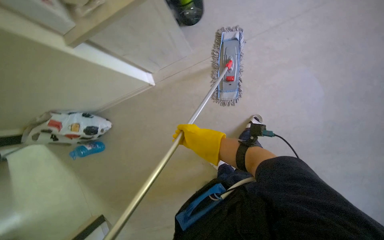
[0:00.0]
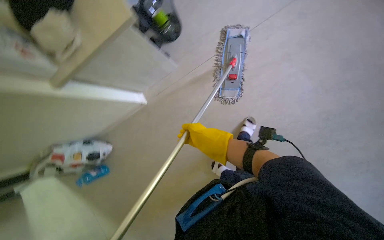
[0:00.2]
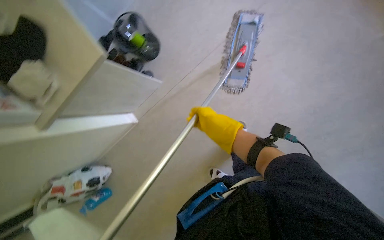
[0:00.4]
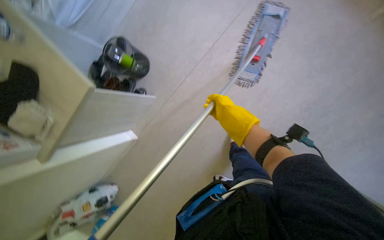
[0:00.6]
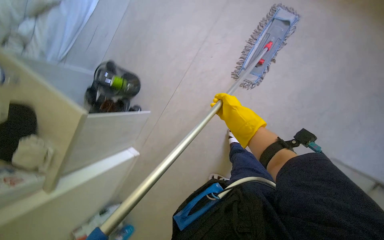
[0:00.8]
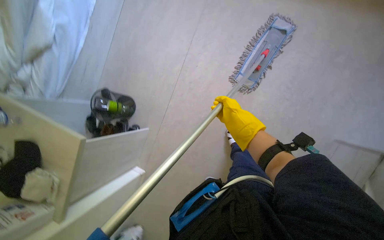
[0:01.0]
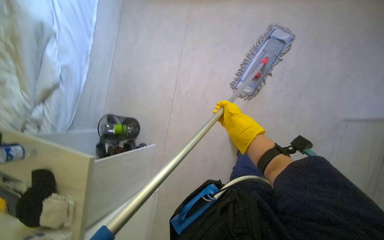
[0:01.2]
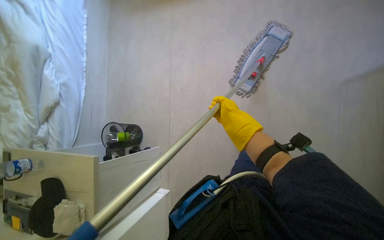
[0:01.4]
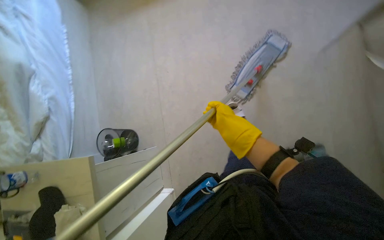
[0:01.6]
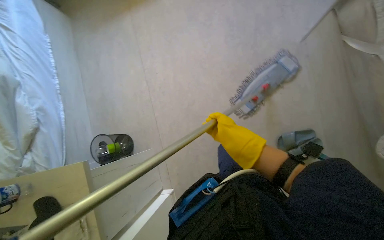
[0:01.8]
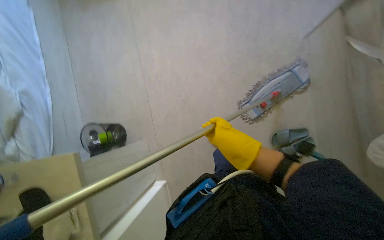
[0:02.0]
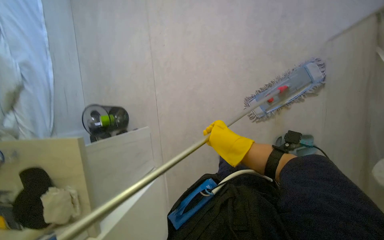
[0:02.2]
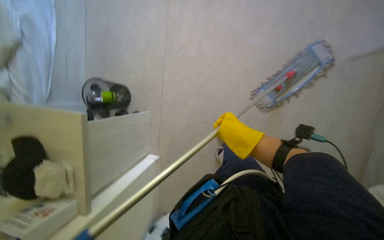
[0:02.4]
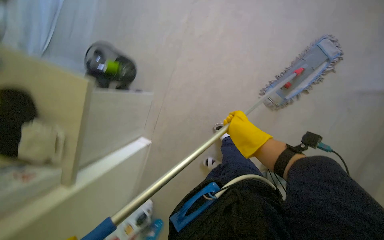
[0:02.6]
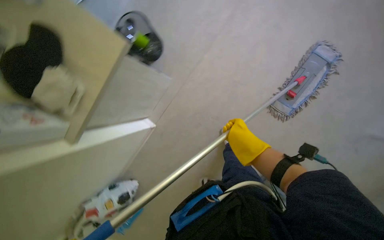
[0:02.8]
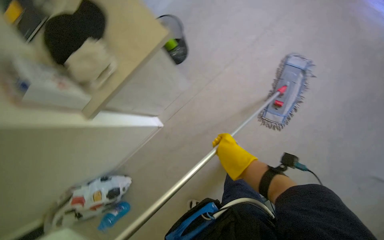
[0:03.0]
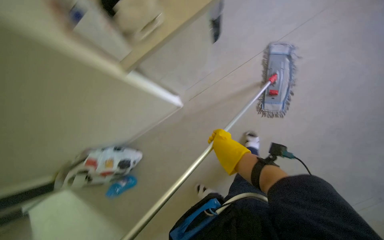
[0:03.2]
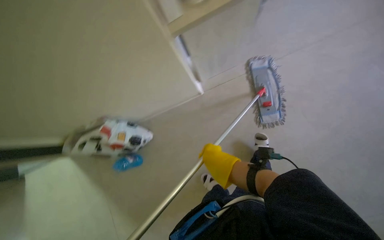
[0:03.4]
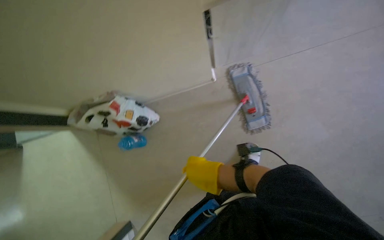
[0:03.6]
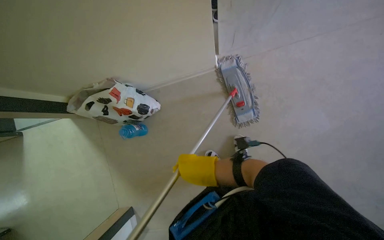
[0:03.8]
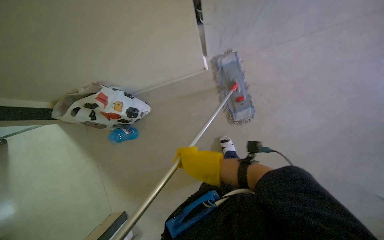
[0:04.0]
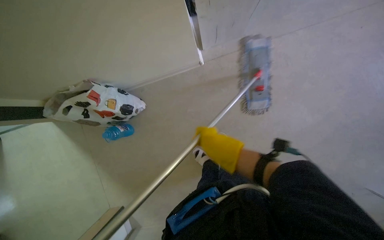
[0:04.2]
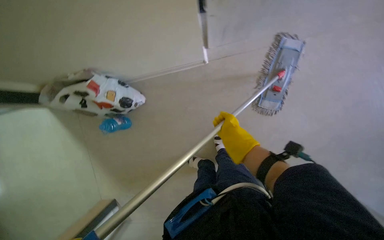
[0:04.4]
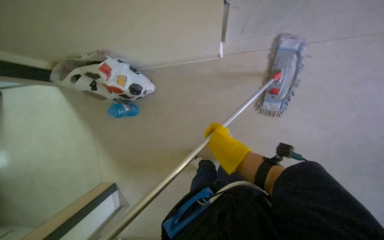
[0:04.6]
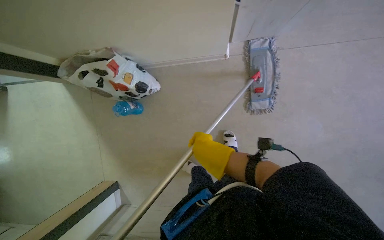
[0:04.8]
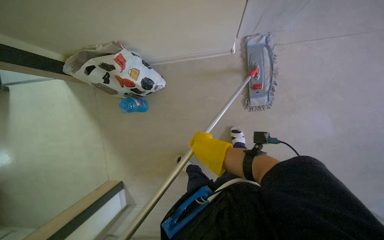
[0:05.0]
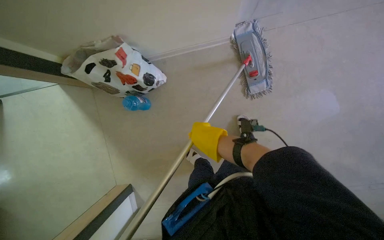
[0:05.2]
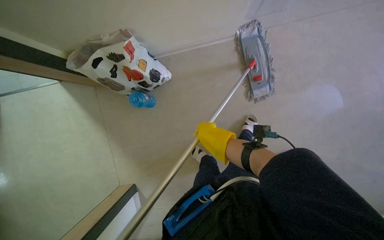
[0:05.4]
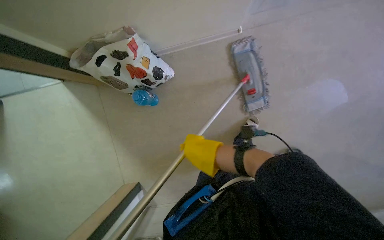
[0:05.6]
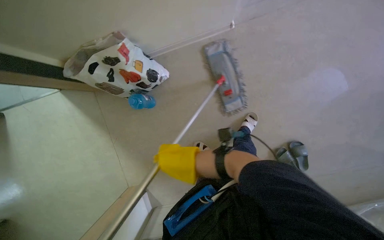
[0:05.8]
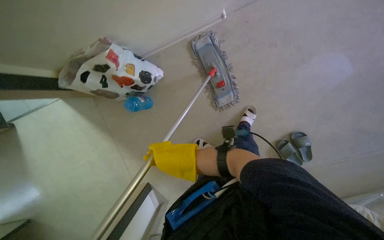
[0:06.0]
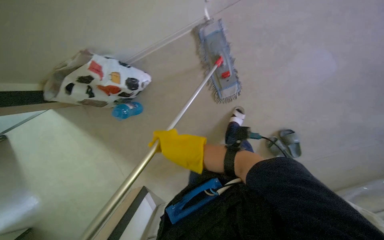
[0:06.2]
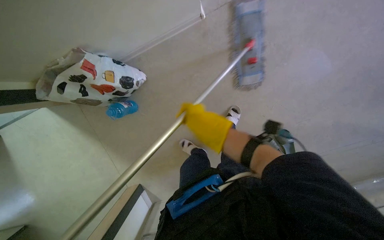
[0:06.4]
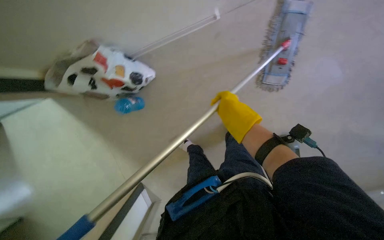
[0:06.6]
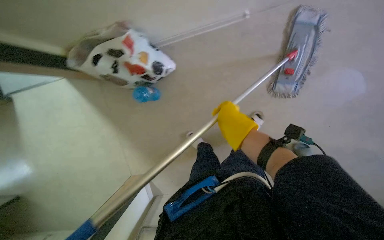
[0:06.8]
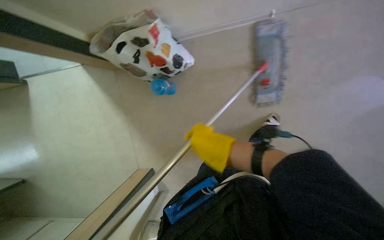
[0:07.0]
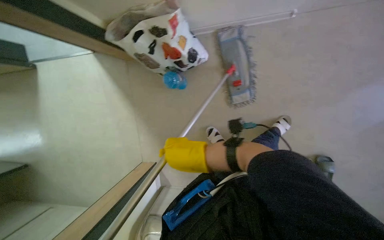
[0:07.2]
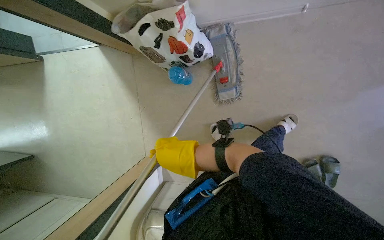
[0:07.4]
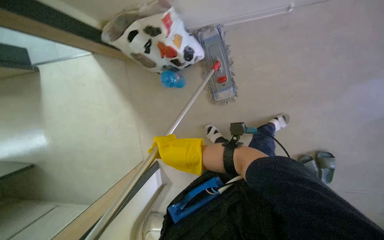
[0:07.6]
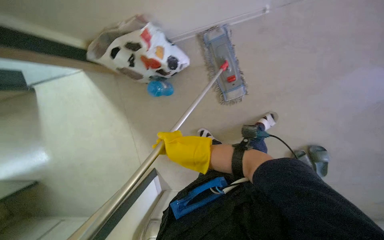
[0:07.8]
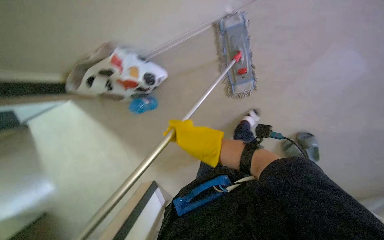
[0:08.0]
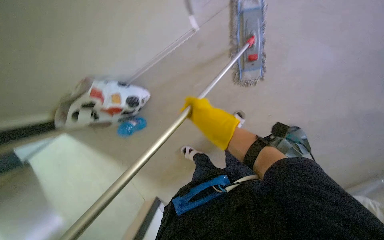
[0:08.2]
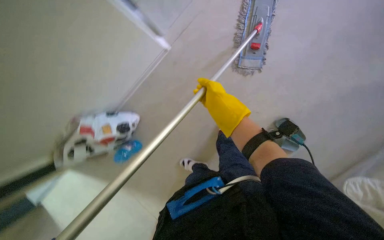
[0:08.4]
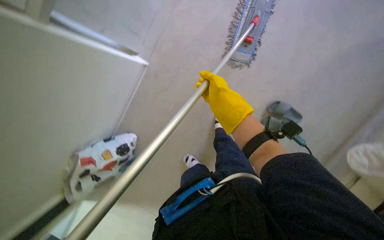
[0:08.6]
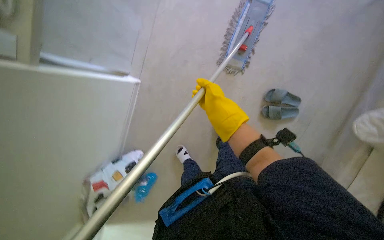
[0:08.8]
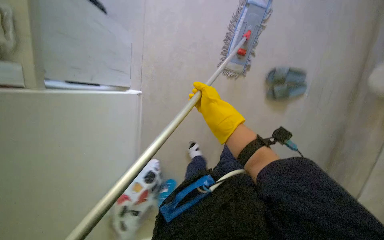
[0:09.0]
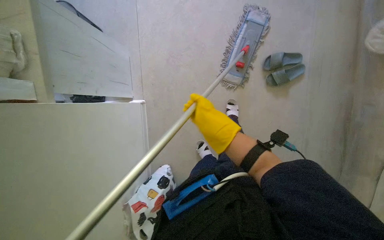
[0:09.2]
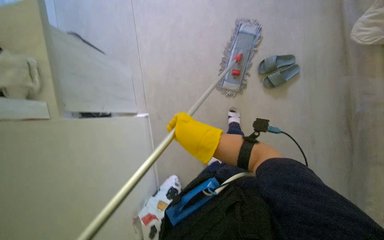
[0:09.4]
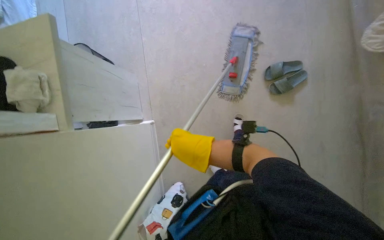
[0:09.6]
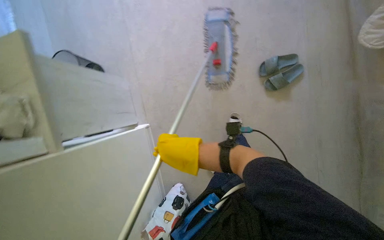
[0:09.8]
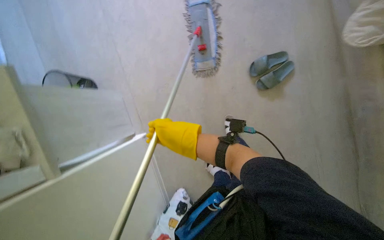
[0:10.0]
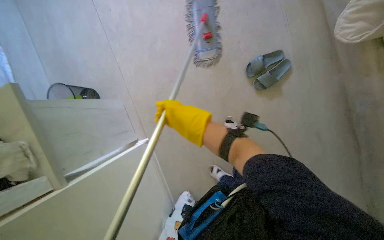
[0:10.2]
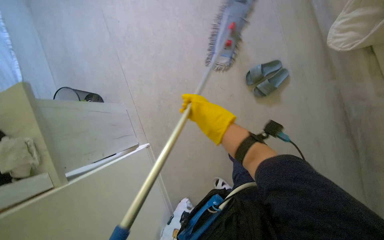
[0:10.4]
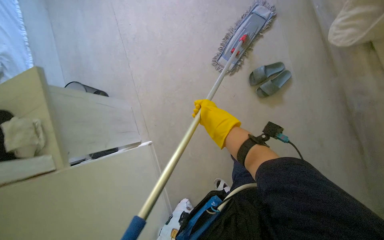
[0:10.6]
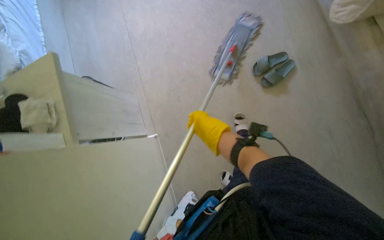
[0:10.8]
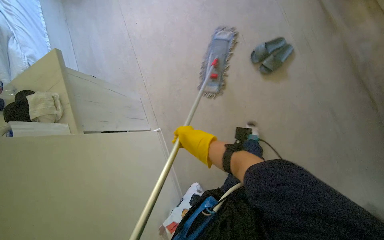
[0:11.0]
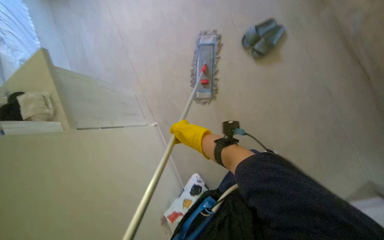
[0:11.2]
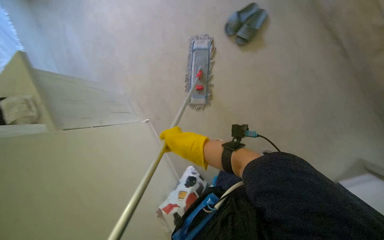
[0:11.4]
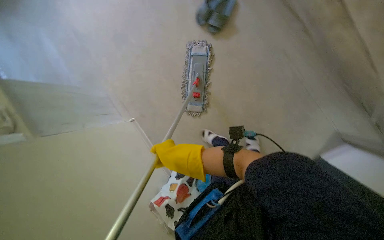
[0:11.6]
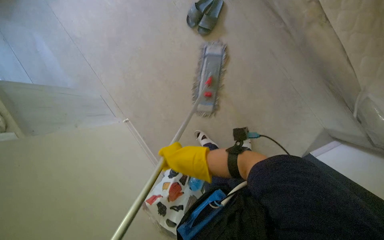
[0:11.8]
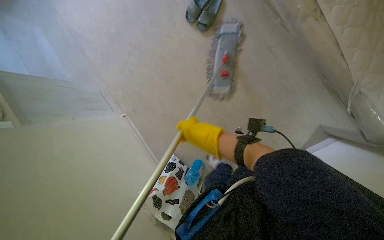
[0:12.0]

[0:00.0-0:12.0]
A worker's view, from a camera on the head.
Job: mopping floor.
The whole recording: Mopping apartment floor. The worker mops the apartment floor with a flat mop, changing the mop head as needed.
0:00.0 to 0:01.6: The camera pitches upward, by about 20 degrees. Everything in view rotates some 70 degrees counterclockwise.
0:01.6 to 0:03.0: The view tilts some 15 degrees downward. The right hand is displaced down the picture by about 20 cm.
0:03.0 to 0:04.4: The view tilts roughly 20 degrees downward. The right hand goes nearer and farther, about 15 cm each way, reversing 2 times.
0:04.4 to 0:06.0: The right hand moves to the left and down the picture, roughly 50 cm.
0:06.0 to 0:07.6: The right hand travels to the right and back again, some 15 cm each way.
0:07.6 to 0:09.0: The camera travels some 50 cm. The view tips upward by about 15 degrees. Everything in view rotates approximately 65 degrees counterclockwise.
0:09.0 to 0:10.4: The right hand swings nearer and farther, approximately 15 cm each way, with 2 reversals.
0:10.4 to 0:12.0: The camera is carried about 40 cm. The wearer looks about 15 degrees further upward.

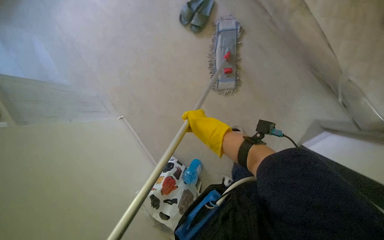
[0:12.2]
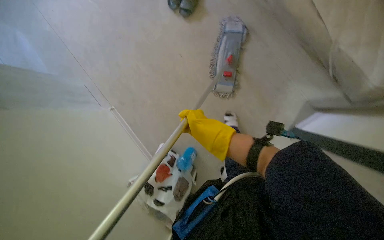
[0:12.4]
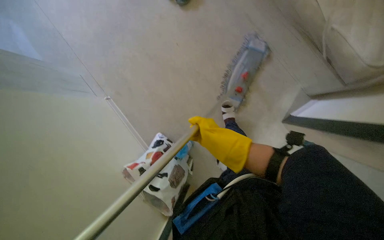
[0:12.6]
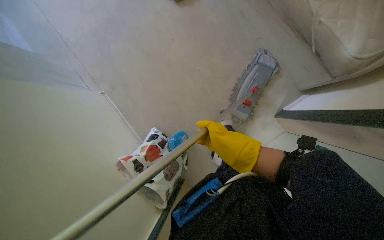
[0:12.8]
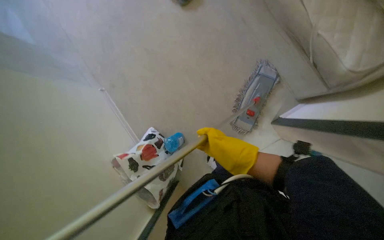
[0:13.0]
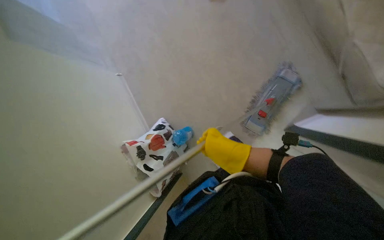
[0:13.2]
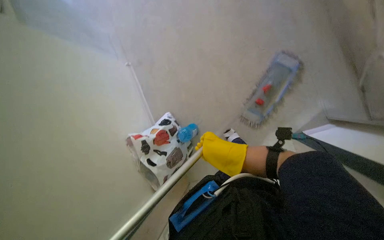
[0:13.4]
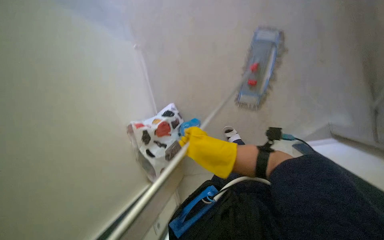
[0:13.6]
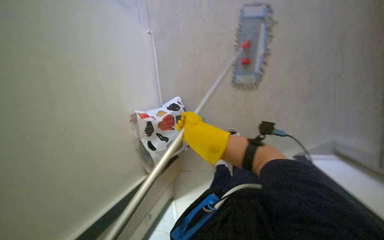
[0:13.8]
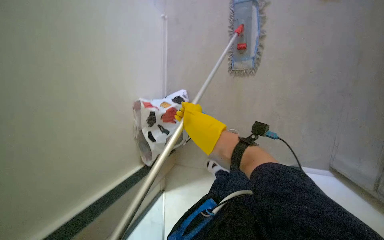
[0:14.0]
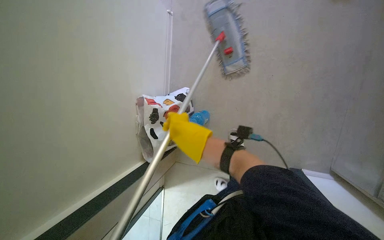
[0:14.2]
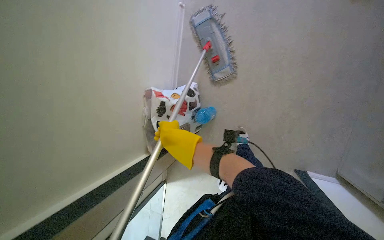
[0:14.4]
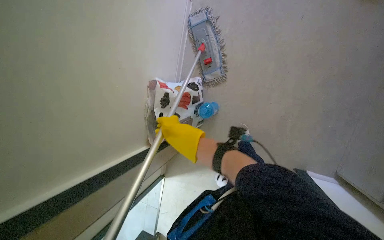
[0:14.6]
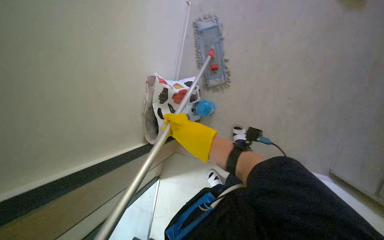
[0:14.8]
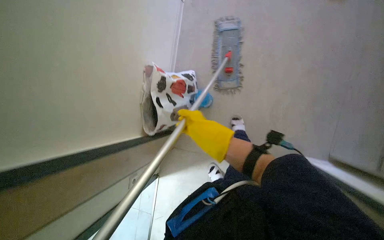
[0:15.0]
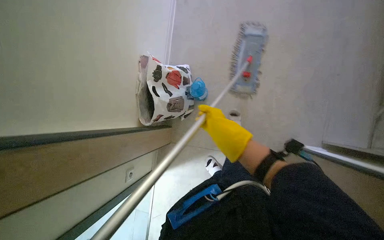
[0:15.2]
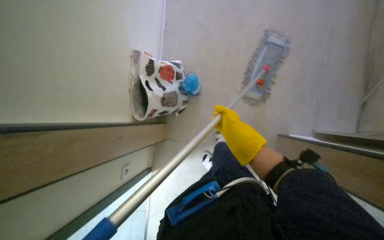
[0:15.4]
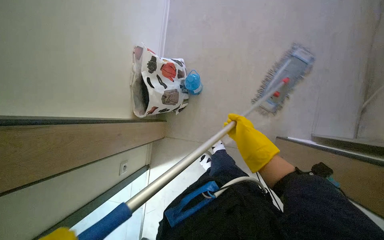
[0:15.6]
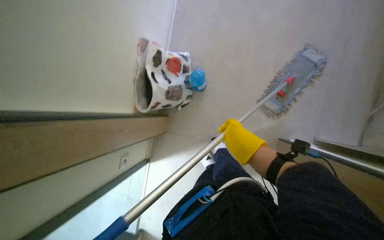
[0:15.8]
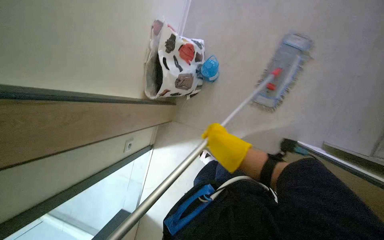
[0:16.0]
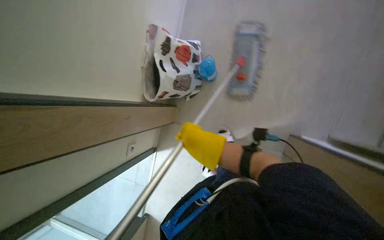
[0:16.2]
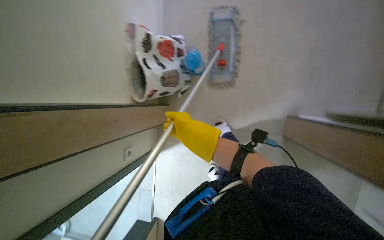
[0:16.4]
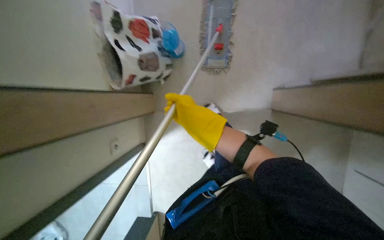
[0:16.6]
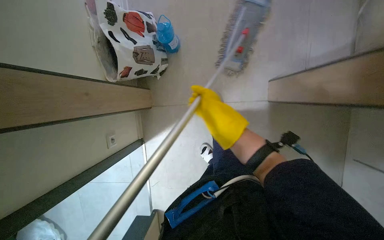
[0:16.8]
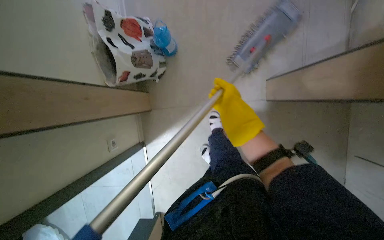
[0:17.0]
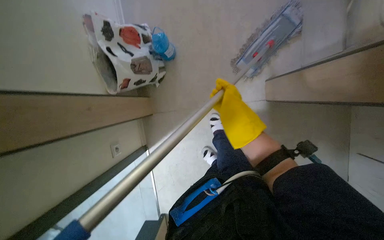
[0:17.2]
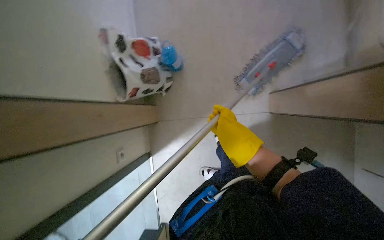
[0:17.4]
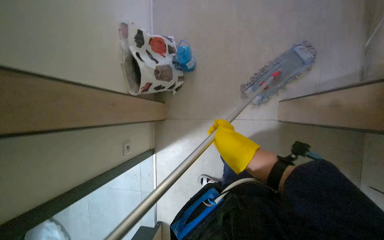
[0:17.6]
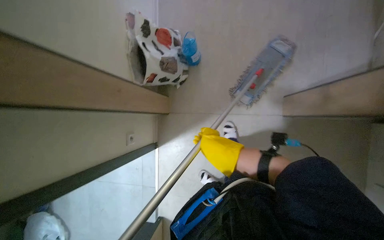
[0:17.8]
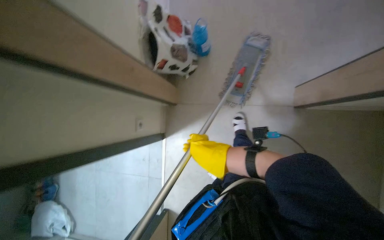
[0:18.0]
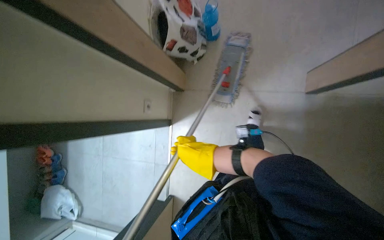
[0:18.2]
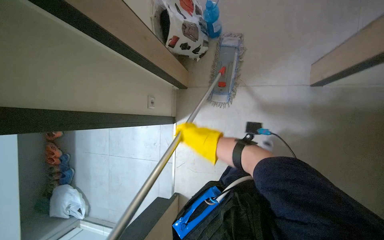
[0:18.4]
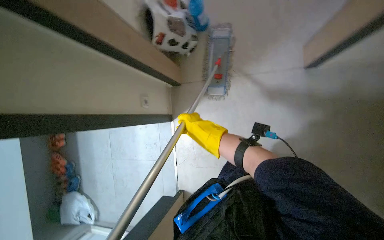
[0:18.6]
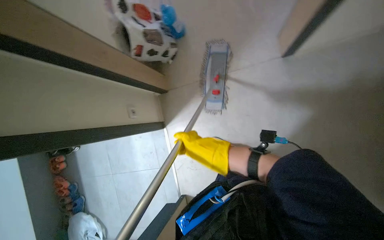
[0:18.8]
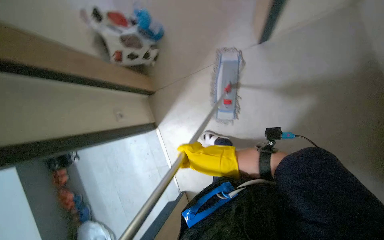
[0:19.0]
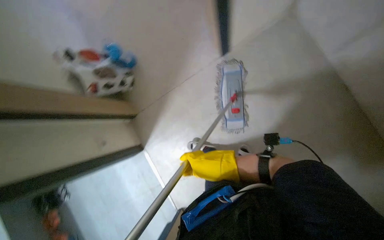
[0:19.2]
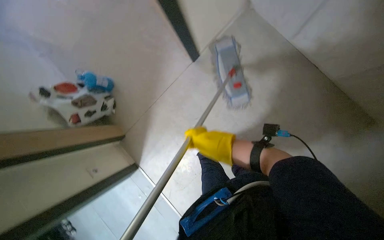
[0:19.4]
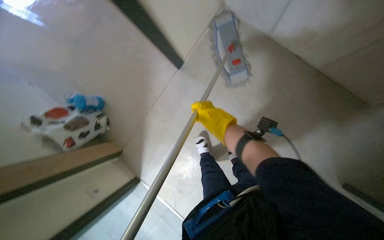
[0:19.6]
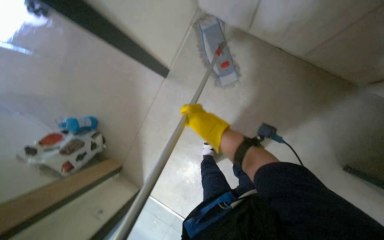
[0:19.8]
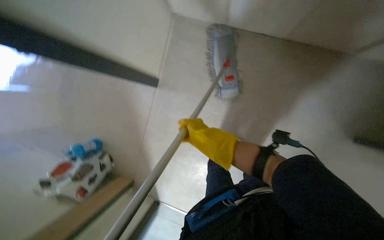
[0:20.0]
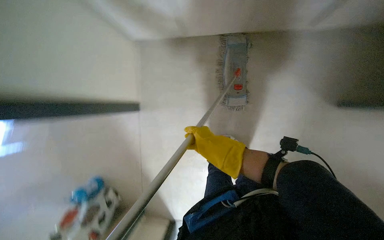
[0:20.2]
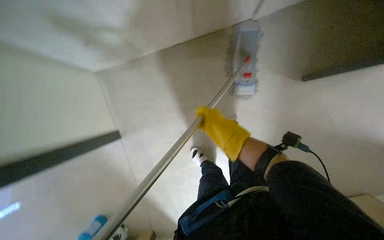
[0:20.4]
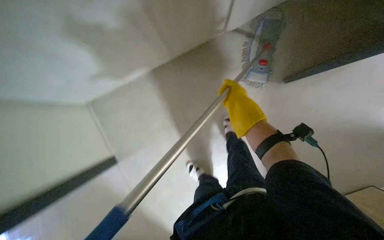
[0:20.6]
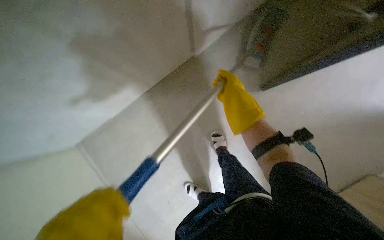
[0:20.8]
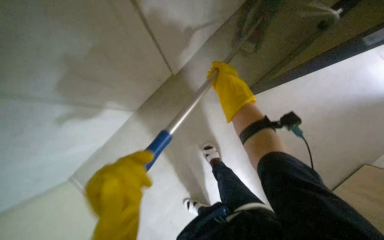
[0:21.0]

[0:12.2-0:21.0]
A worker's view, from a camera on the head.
Job: mopping floor.
The whole recording: Mopping apartment floor. The worker mops the apartment floor with a flat mop, changing the mop head as needed.
0:12.2 to 0:13.6: The right hand moves down the picture, approximately 15 cm.
0:13.6 to 0:15.2: The wearer looks approximately 20 degrees further downward.
0:15.2 to 0:16.6: The wearer looks roughly 10 degrees further downward. The right hand heads to the left, covering approximately 20 cm.
0:16.6 to 0:18.0: The right hand travels down the picture by about 20 cm.
0:18.0 to 0:19.6: The wearer moves roughly 50 cm. The view tilts approximately 15 degrees upward. Everything in view rotates about 55 degrees counterclockwise.
0:19.6 to 0:21.0: Everything in view rotates some 40 degrees counterclockwise.
